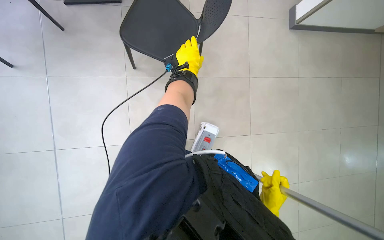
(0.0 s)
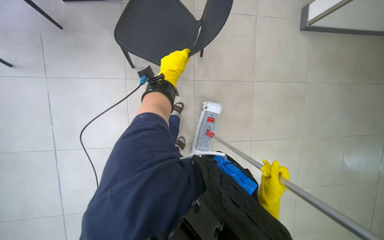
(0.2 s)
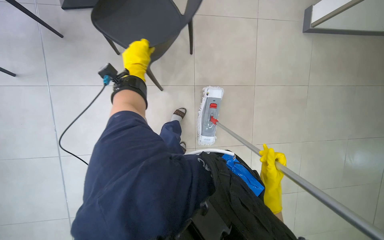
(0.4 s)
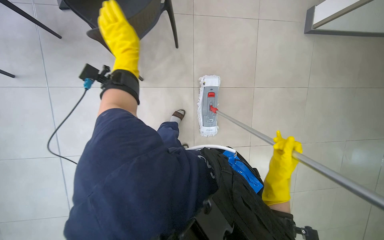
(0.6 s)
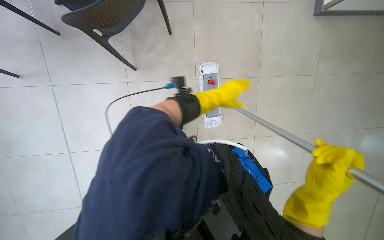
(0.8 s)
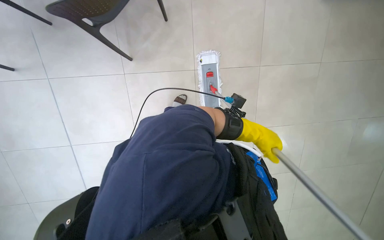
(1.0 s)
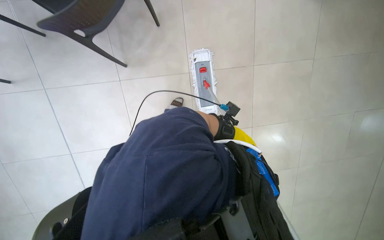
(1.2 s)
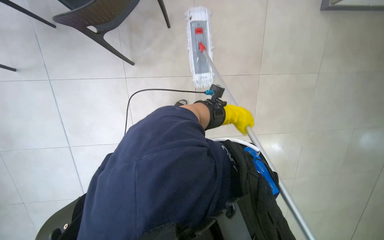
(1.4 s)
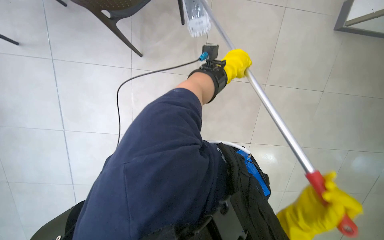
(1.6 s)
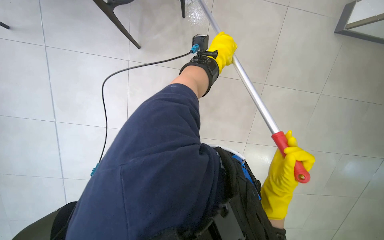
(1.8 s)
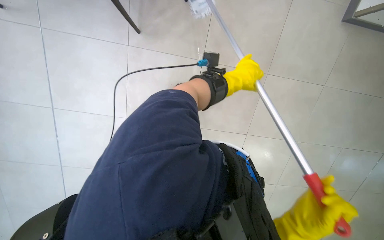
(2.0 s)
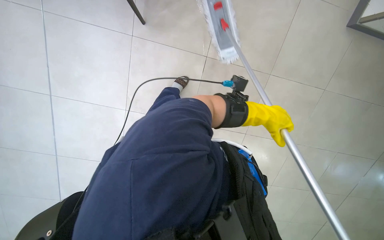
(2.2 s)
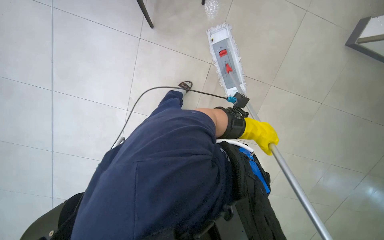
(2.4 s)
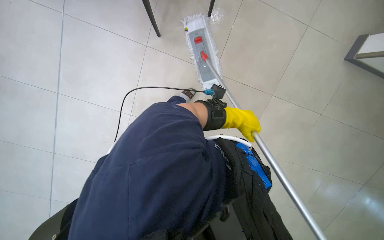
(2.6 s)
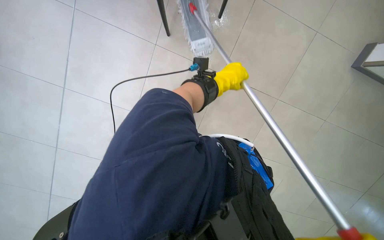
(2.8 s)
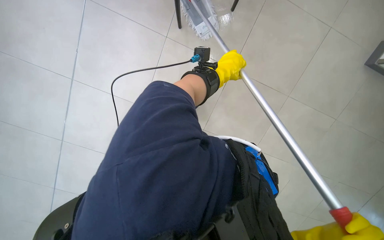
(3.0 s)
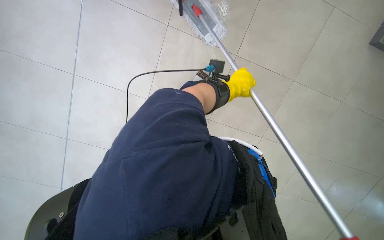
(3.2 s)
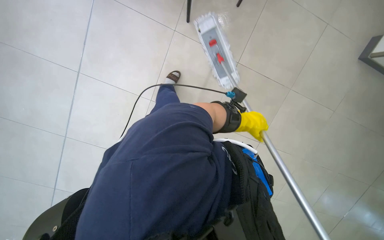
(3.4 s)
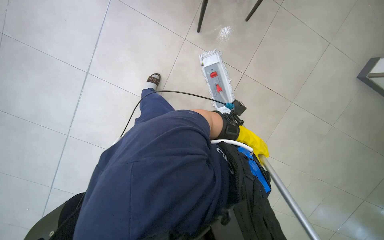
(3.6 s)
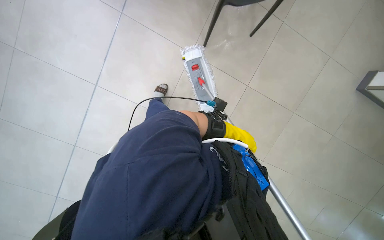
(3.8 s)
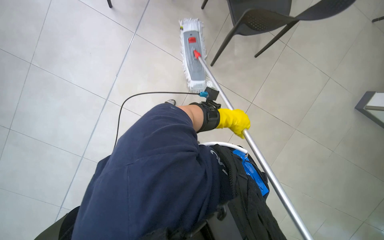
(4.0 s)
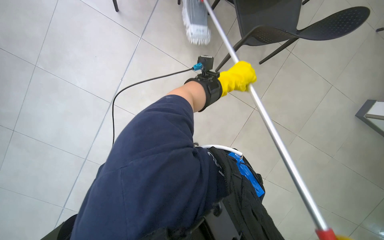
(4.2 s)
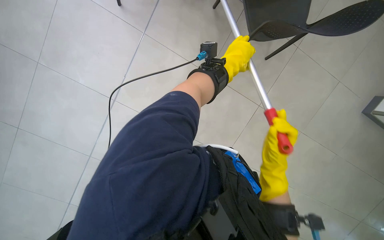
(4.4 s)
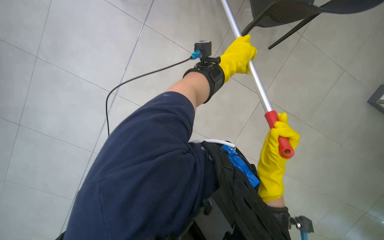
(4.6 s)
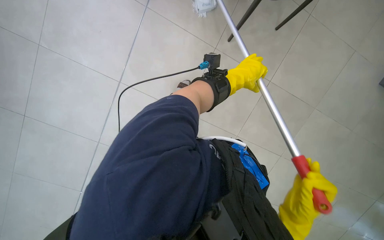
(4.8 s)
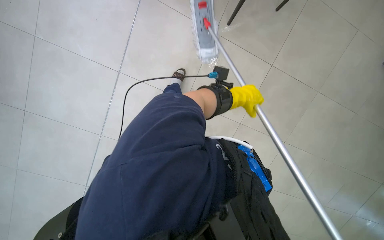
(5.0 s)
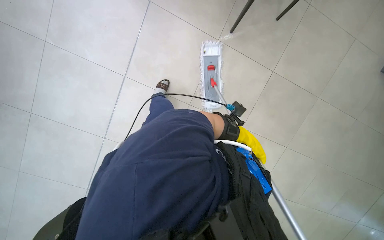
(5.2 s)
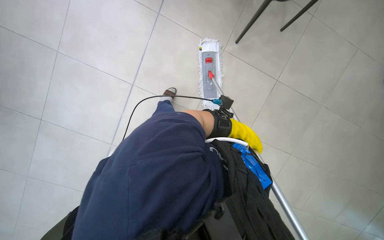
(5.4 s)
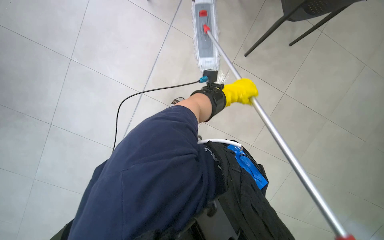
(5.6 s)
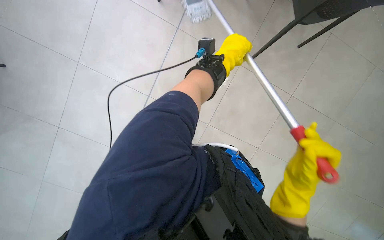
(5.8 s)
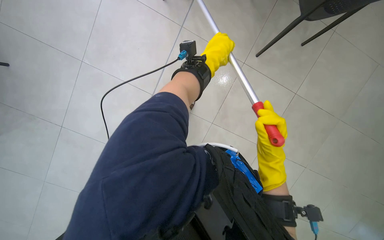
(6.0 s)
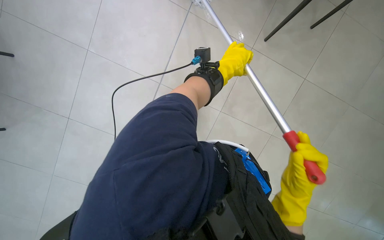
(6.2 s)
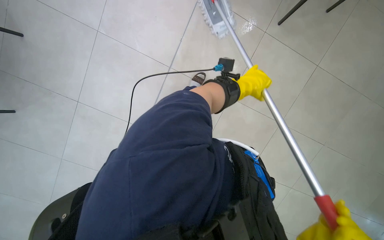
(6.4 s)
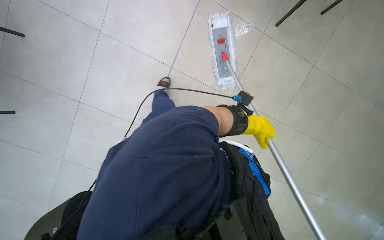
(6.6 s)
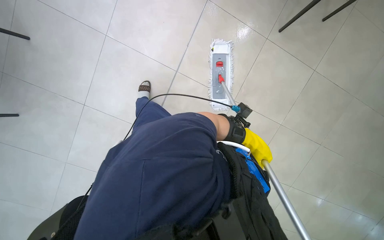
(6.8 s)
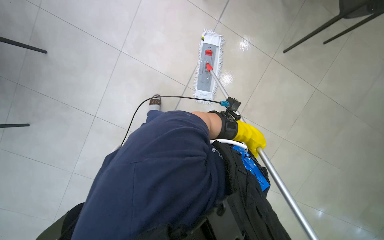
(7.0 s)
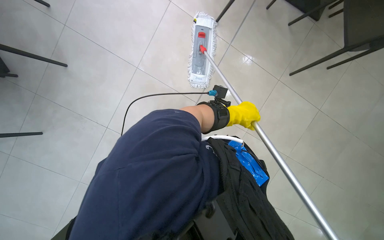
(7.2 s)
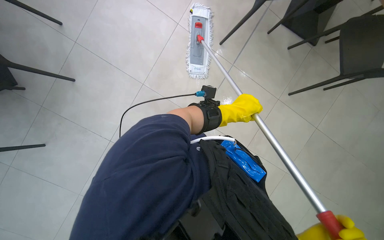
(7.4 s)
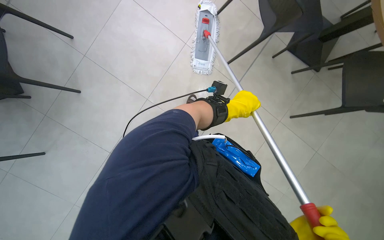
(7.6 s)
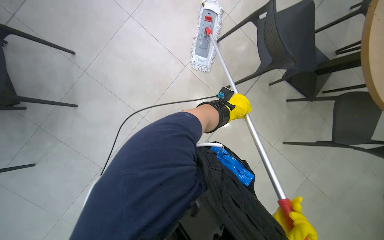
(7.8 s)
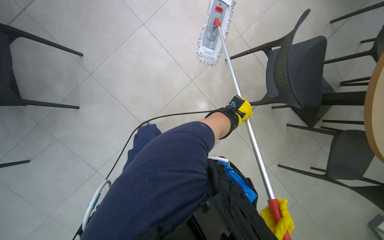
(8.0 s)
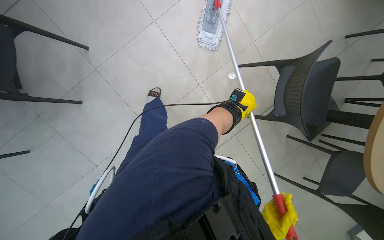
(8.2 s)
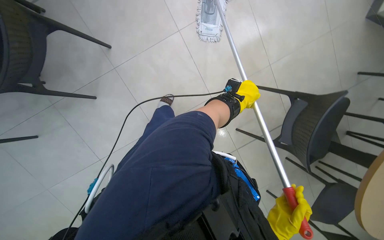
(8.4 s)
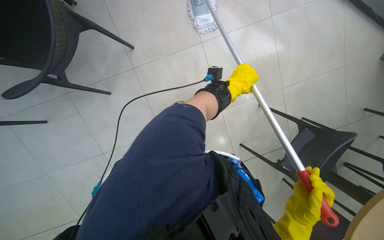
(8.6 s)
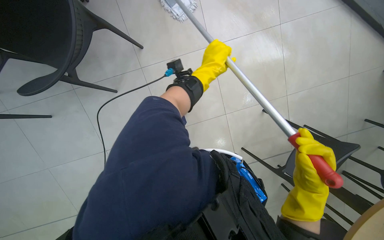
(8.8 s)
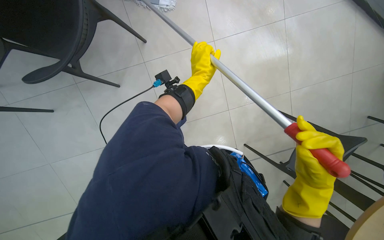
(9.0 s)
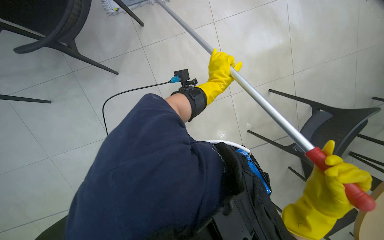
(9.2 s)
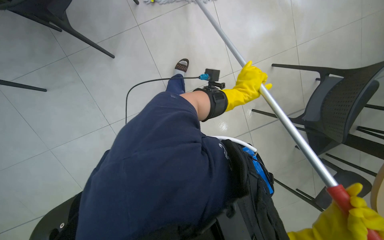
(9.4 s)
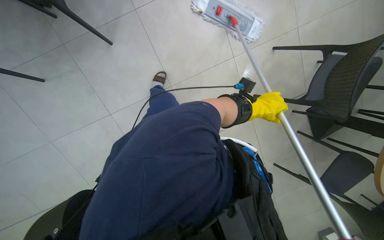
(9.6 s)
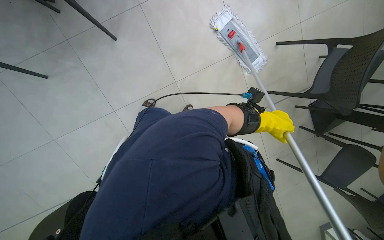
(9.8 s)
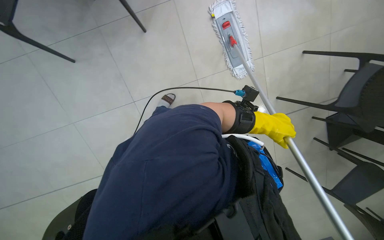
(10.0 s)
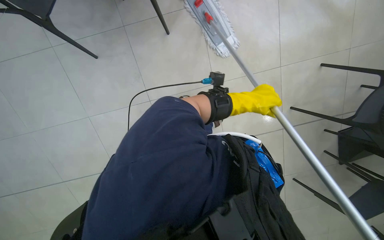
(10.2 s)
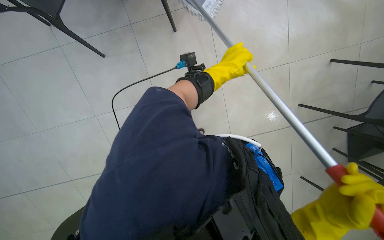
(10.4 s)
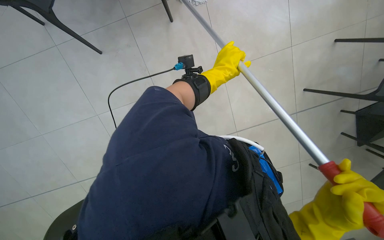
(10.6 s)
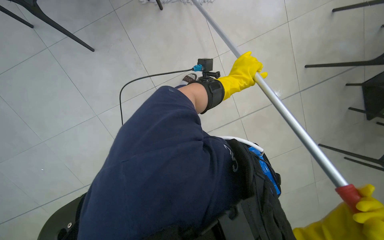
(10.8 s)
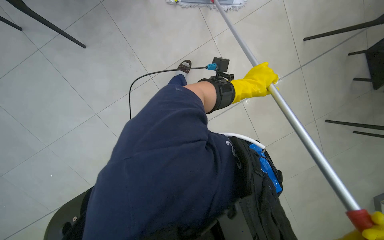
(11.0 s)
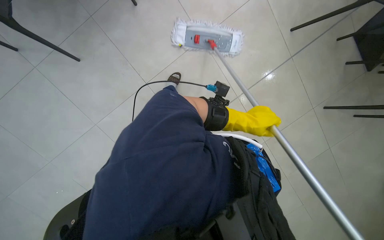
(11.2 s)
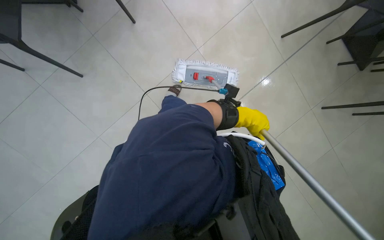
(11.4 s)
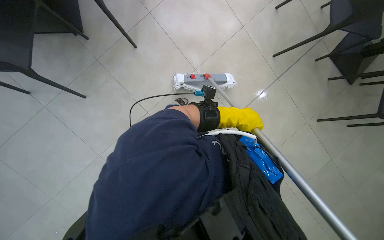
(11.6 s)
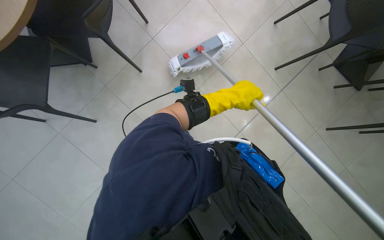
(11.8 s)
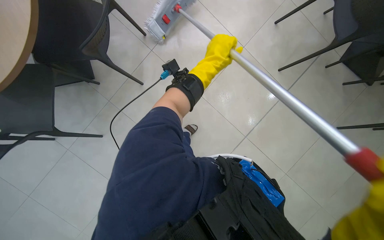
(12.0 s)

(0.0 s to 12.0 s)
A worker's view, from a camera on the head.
Job: mopping floor.
The whole recording: Mopping tiled floor. The worker mops the tiled floor, periodically rinsing and wringing the mop head.
1.6 s - 3.0 s: The left hand goes down the picture and returns, about 10 cm each way.
4.4 s - 6.0 s: The left hand moves approximately 35 cm farther from the camera and comes back.
6.0 s - 7.6 s: The view tips upward by about 25 degrees.
7.6 s - 9.0 s: The scene rotates clockwise by about 30 degrees. The left hand heads to the left and up the picture, covering some 50 cm.
9.0 s - 10.4 s: The camera is carried approximately 50 cm.
10.4 s - 12.0 s: The scene rotates counterclockwise by about 30 degrees. The left hand goes down the picture and returns, approximately 15 cm each way.

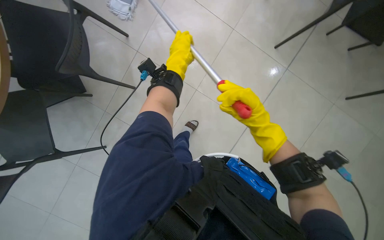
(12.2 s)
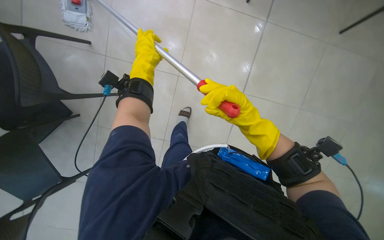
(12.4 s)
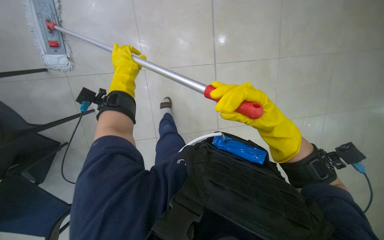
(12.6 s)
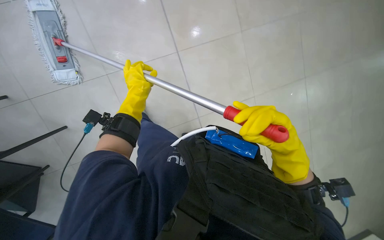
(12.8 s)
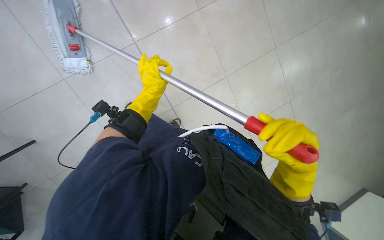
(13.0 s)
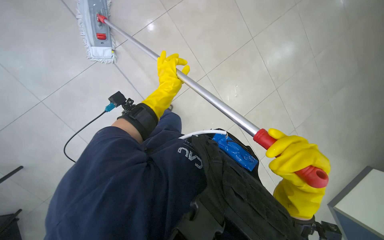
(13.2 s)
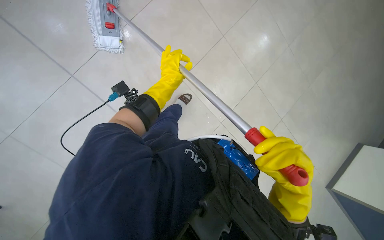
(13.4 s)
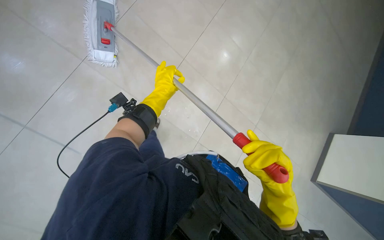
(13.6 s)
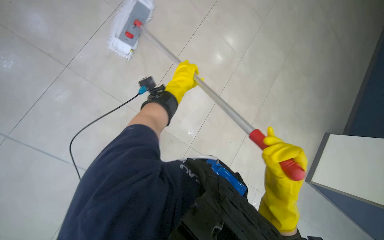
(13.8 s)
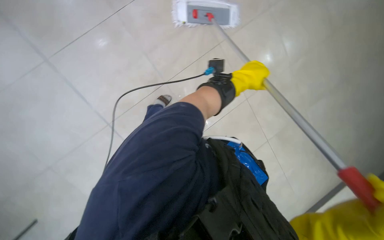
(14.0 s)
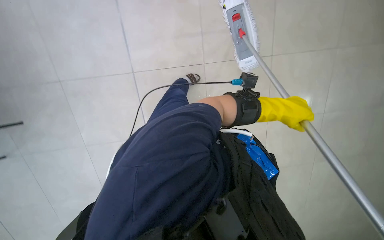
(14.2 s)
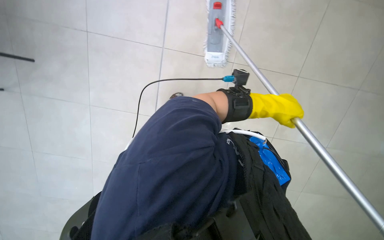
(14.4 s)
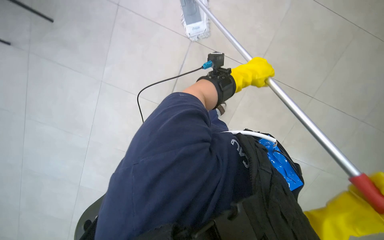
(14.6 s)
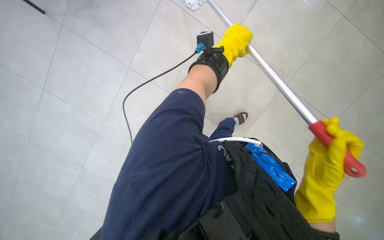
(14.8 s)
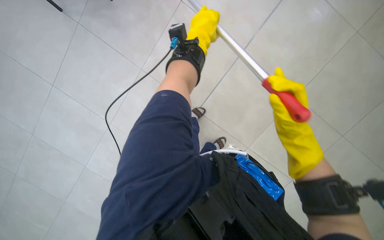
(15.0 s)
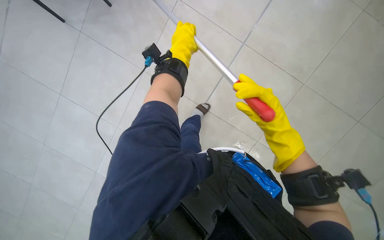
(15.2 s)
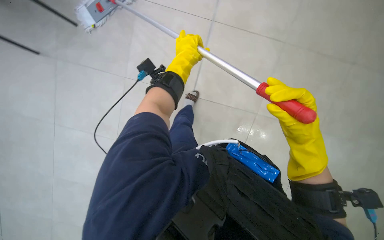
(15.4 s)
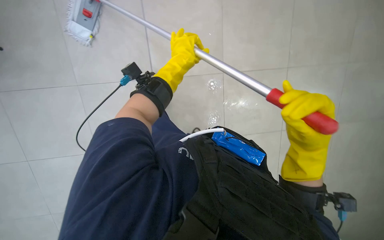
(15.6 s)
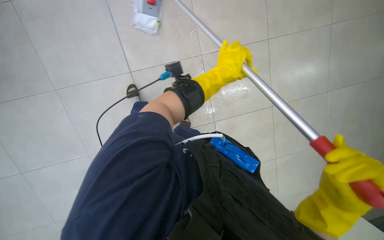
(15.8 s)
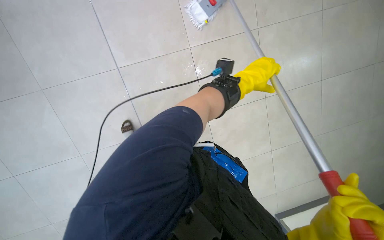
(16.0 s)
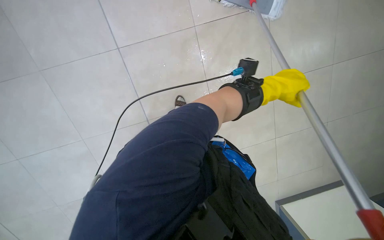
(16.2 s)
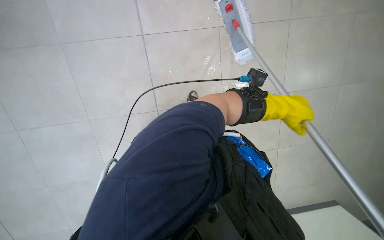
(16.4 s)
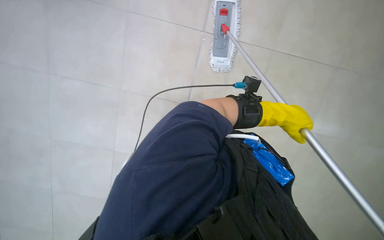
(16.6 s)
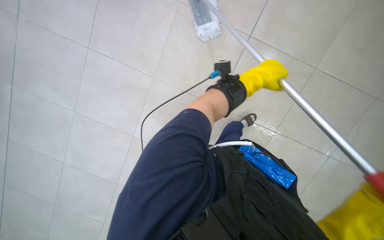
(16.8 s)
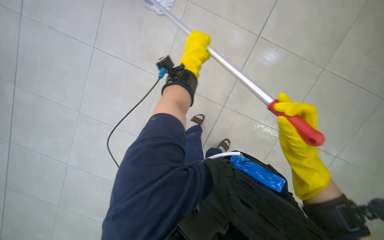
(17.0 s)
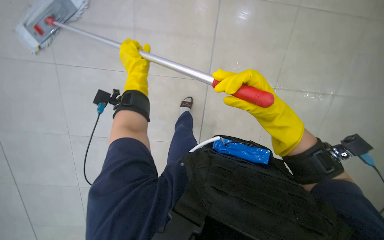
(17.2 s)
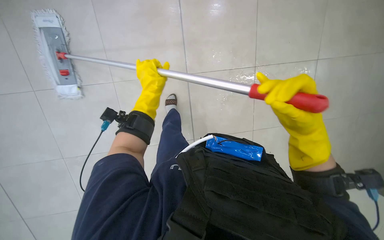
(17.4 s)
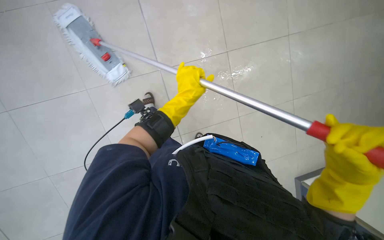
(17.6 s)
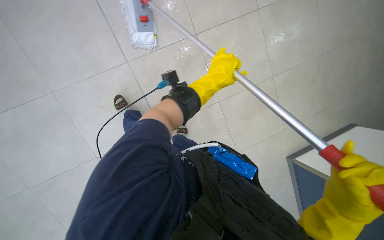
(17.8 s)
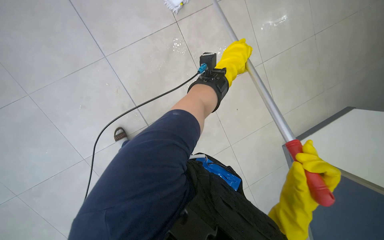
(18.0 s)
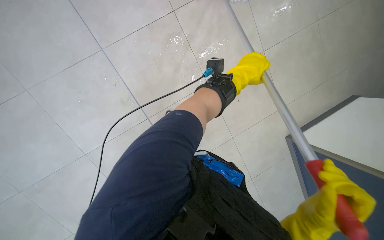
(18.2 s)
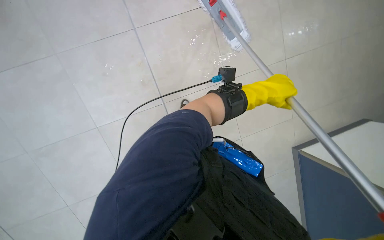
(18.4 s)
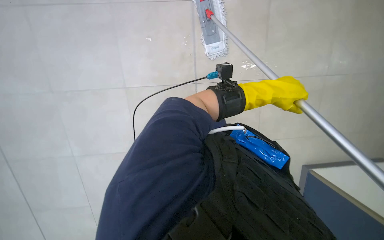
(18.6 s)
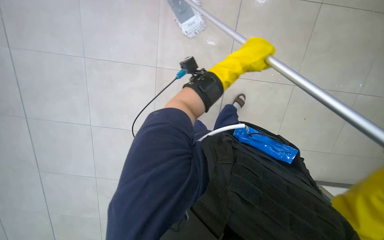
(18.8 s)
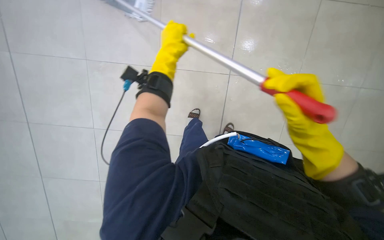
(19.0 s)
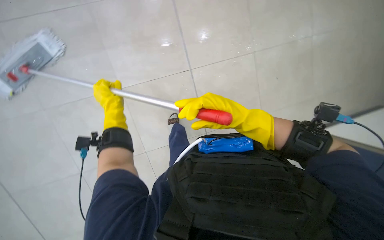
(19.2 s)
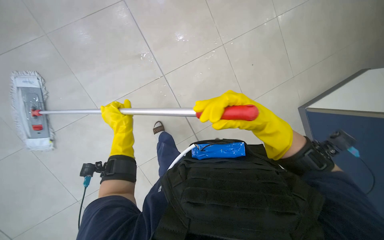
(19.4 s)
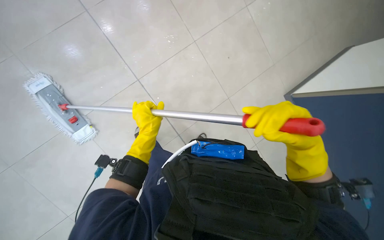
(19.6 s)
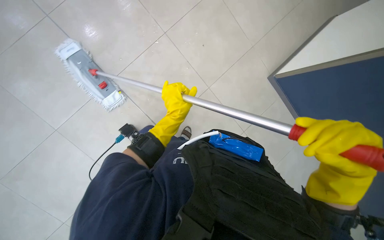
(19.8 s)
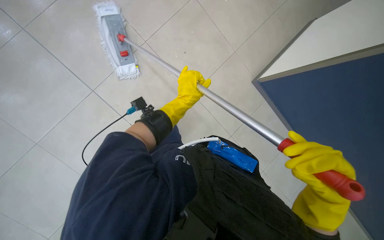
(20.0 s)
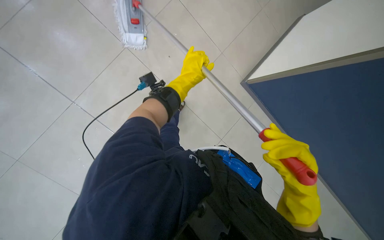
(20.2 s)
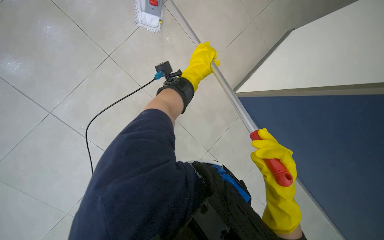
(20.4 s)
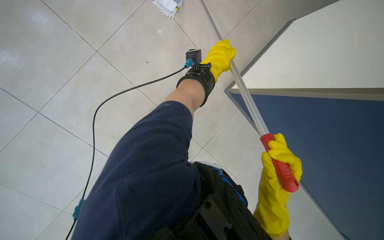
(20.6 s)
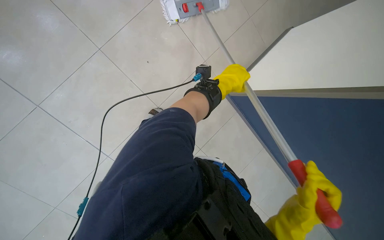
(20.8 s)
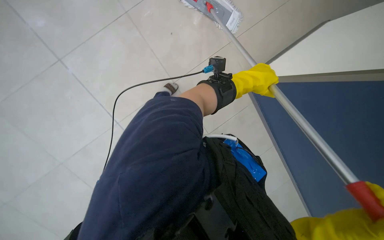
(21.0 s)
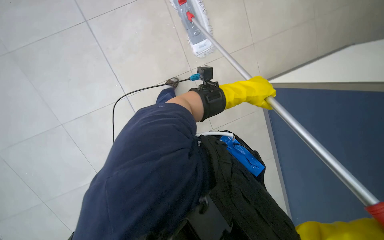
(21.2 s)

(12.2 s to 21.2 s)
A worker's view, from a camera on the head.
Job: mopping floor.
The whole recording: Mopping tiled floor. The worker mops the tiled floor, periodically rinsing and wringing the mop head.
13.8 s - 15.2 s: The left hand goes to the right and returns, some 20 cm each way.
15.2 s - 16.6 s: The wearer's head swings some 40 degrees to the left.
16.6 s - 18.2 s: The view pans to the right by some 20 degrees. The view tips downward by approximately 25 degrees.
18.2 s - 19.8 s: The view pans to the right by some 20 degrees. The wearer looks some 15 degrees further downward. The left hand goes about 20 cm down the picture and to the left.
19.8 s - 21.2 s: The scene turns some 45 degrees clockwise in the picture.
